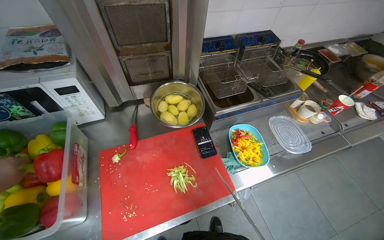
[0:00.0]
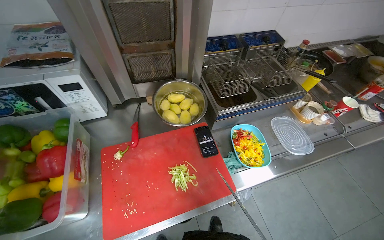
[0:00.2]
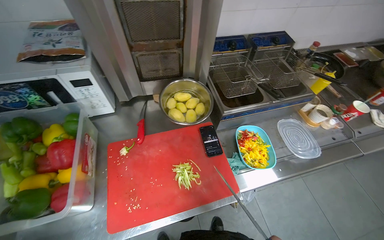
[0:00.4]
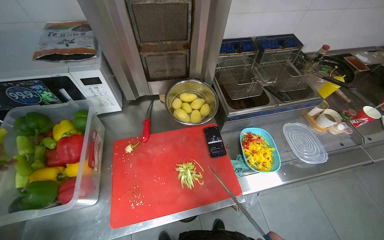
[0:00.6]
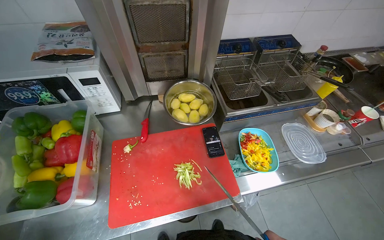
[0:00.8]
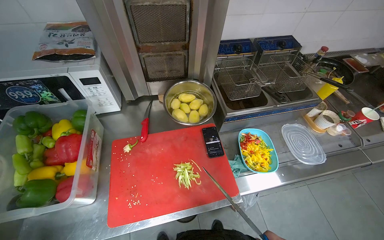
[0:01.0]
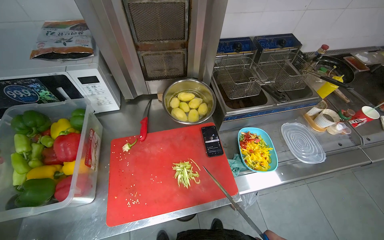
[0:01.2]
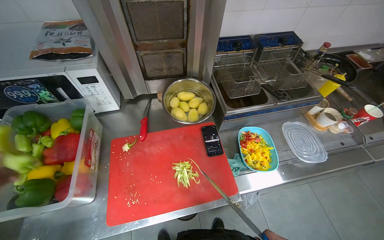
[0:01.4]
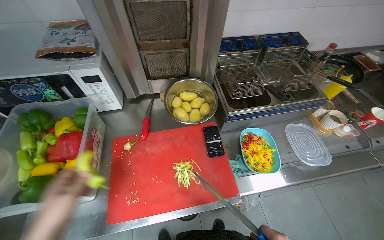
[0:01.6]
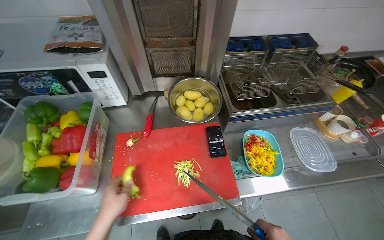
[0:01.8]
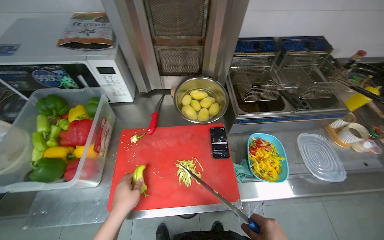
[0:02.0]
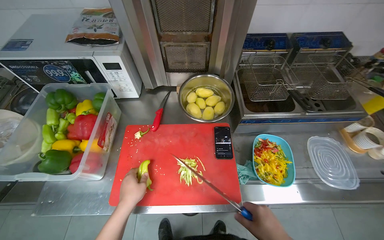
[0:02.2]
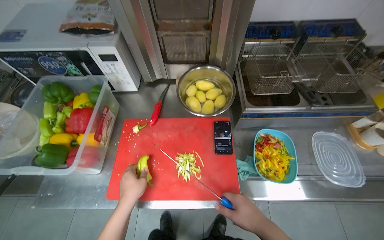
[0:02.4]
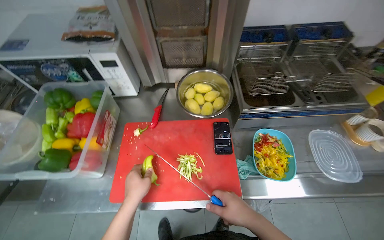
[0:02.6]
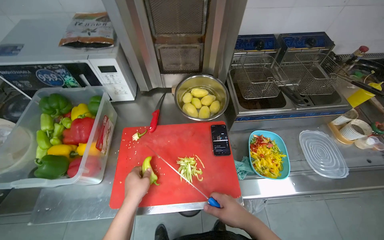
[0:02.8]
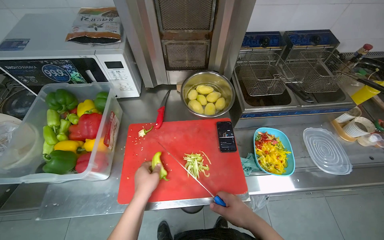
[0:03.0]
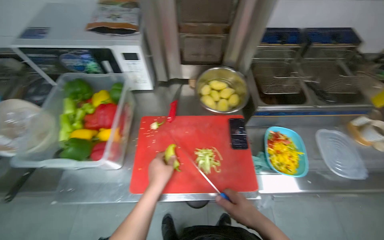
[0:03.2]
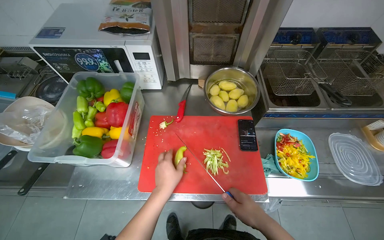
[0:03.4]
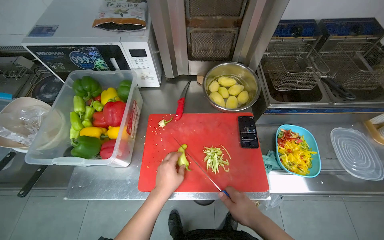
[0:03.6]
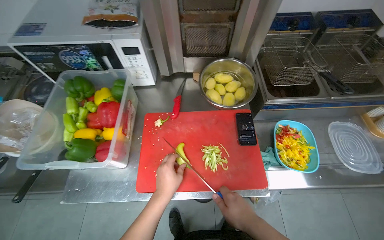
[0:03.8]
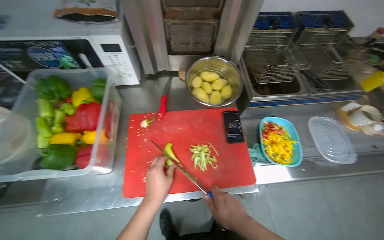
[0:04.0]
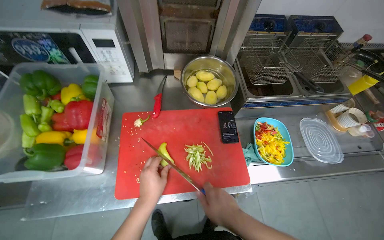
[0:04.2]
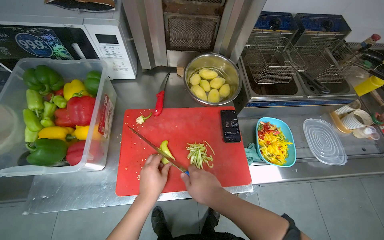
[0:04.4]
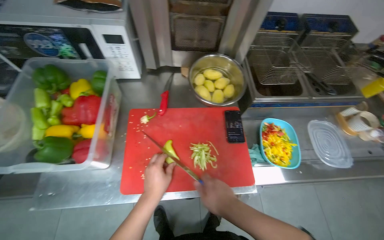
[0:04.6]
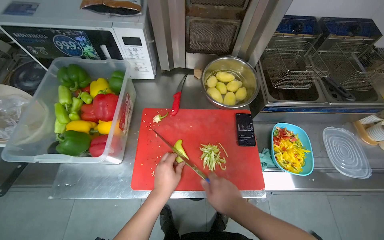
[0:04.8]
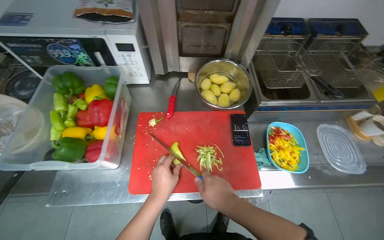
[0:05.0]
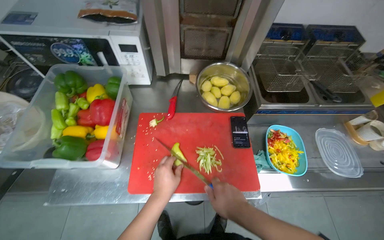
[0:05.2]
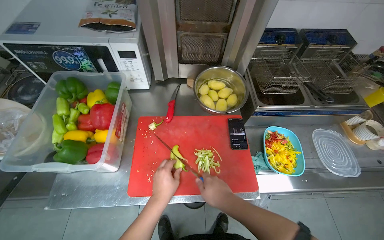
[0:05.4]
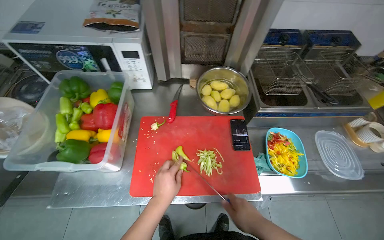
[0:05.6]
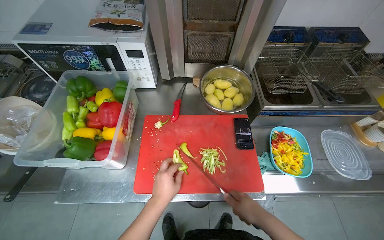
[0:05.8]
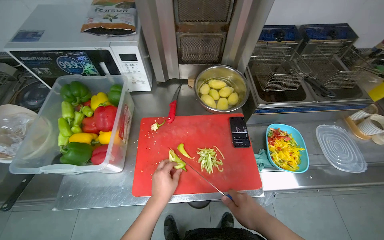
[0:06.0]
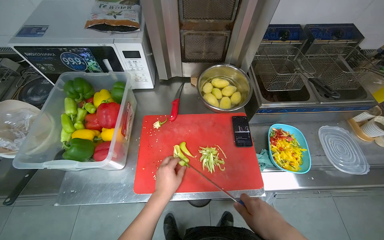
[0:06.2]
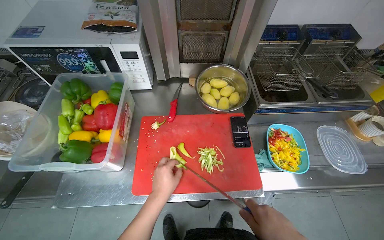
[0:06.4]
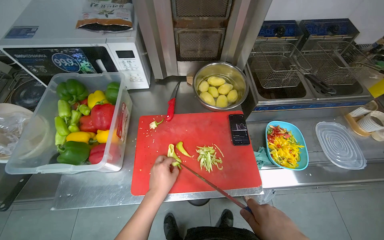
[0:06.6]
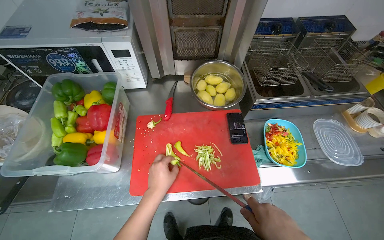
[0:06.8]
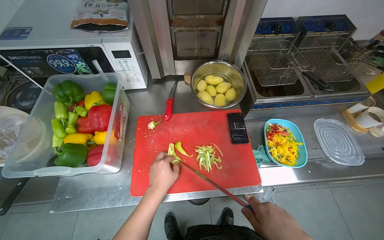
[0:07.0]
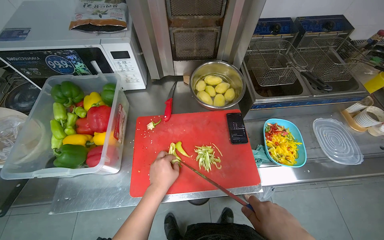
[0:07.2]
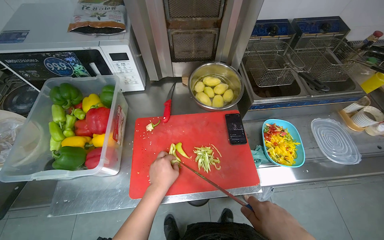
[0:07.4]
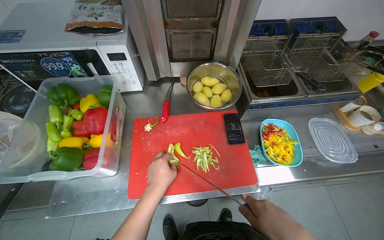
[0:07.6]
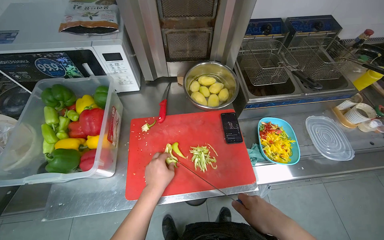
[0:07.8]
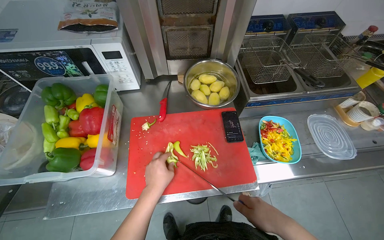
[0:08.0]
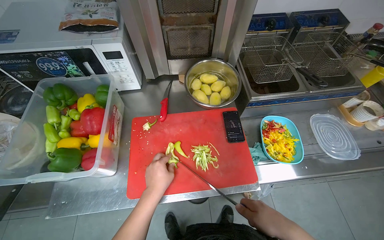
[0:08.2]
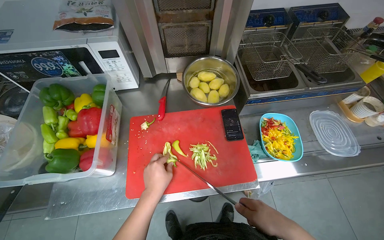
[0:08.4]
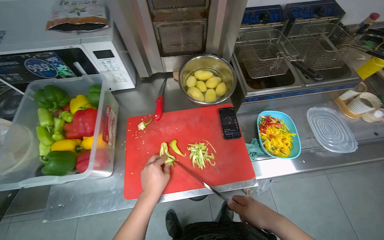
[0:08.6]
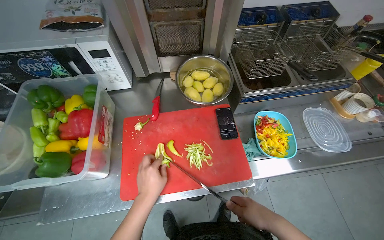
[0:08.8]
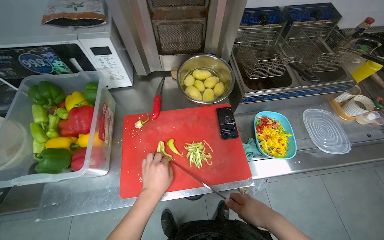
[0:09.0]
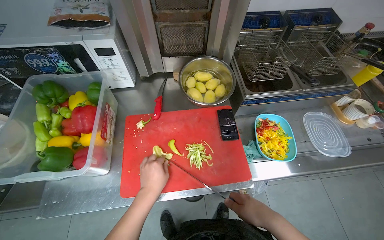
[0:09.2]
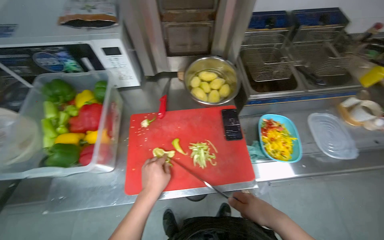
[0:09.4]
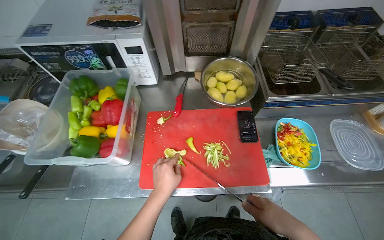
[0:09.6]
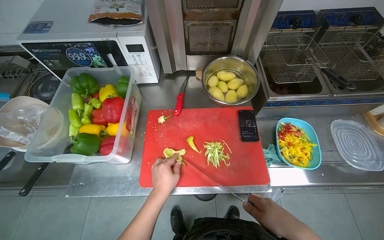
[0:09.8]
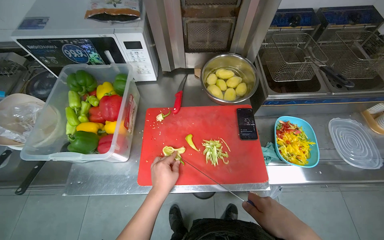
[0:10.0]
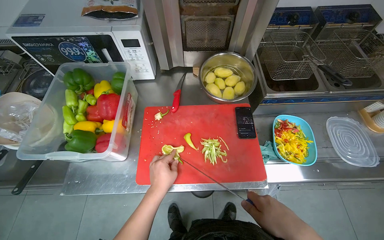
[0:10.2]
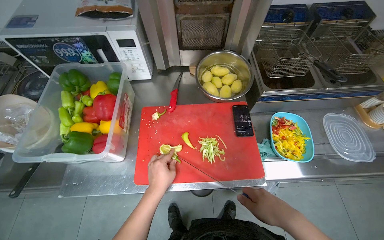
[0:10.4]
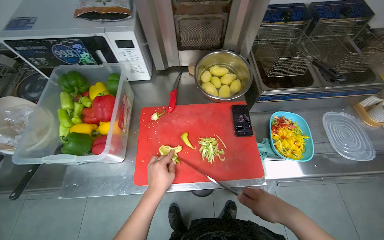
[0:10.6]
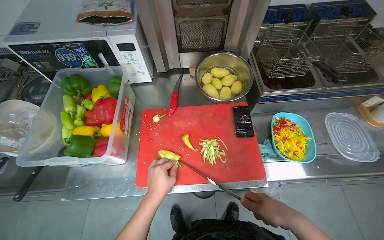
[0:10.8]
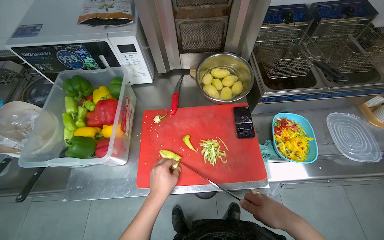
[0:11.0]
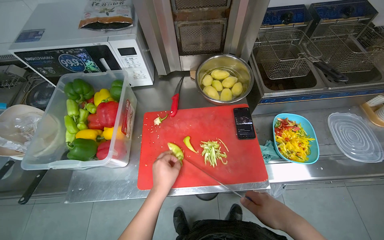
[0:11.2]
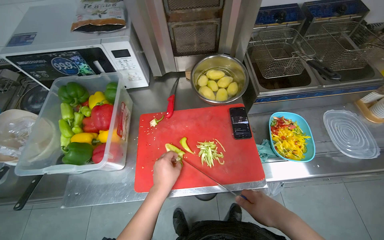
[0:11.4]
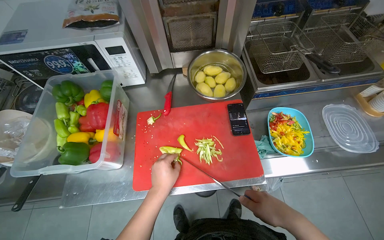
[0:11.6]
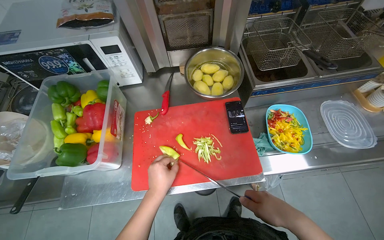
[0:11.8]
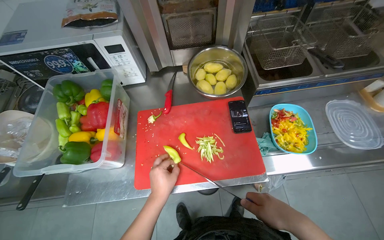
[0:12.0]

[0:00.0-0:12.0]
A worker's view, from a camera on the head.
Job: preparing food.
The whole recording: Cutting bell peppers. The worker cuts bell peppers into strips on a red cutting board and transfers them to a container.
0:01.6 to 0:03.0: The left hand shifts approximately 15 cm to the right.
0:03.0 to 0:04.4: The right hand heads to the left, covering roughly 10 cm.
0:04.4 to 0:06.0: The right hand shifts some 10 cm to the right.
0:09.0 to 0:12.0: The hands stay close to where they were, moving slightly.

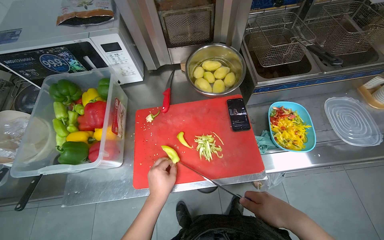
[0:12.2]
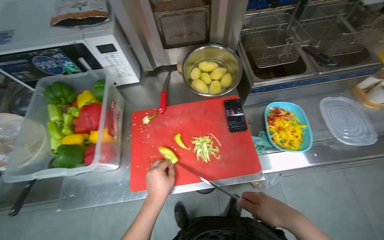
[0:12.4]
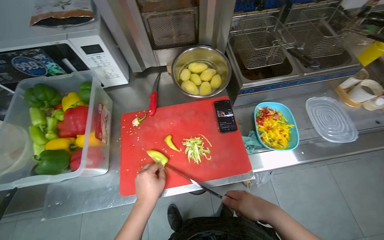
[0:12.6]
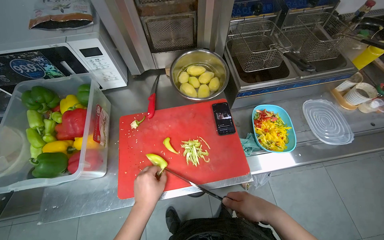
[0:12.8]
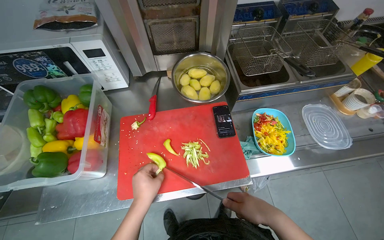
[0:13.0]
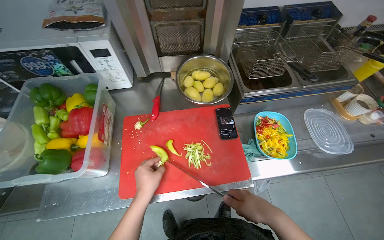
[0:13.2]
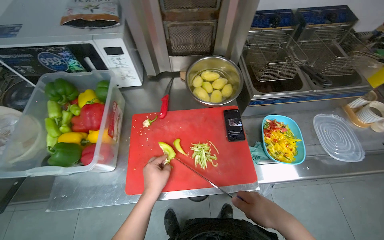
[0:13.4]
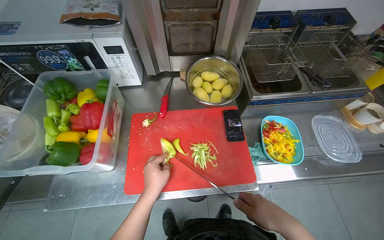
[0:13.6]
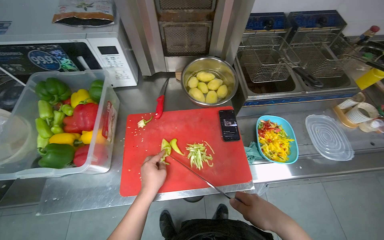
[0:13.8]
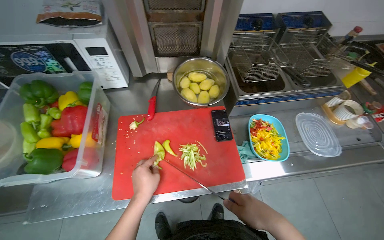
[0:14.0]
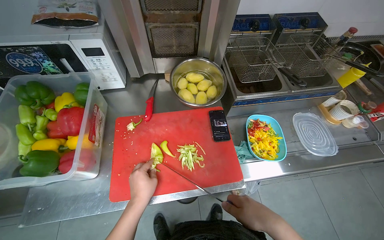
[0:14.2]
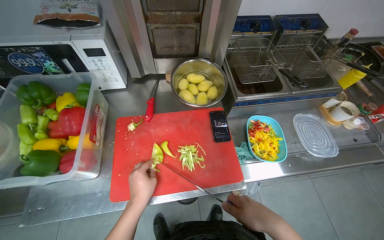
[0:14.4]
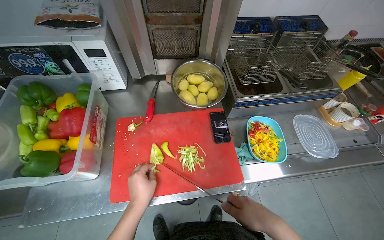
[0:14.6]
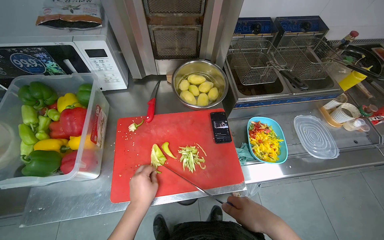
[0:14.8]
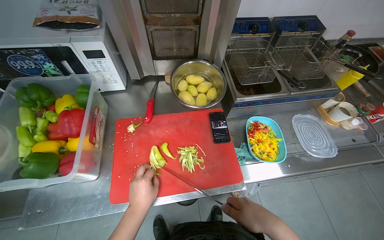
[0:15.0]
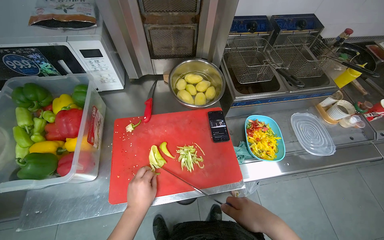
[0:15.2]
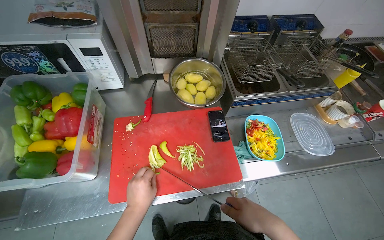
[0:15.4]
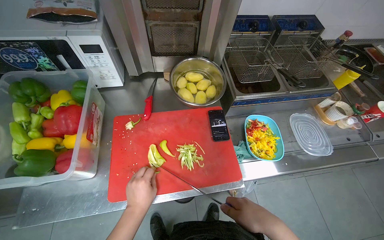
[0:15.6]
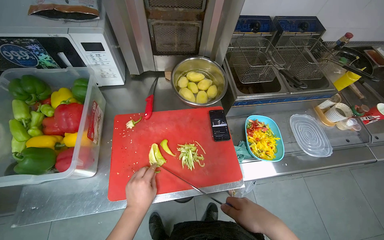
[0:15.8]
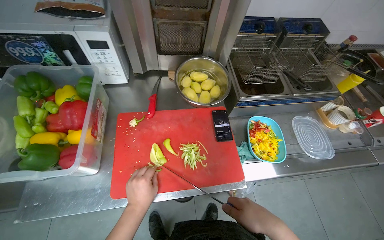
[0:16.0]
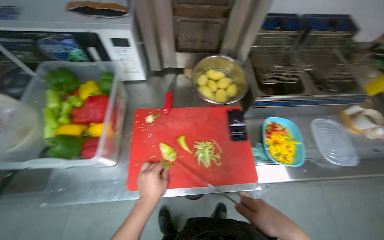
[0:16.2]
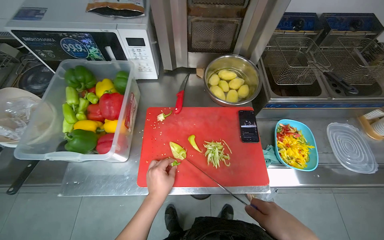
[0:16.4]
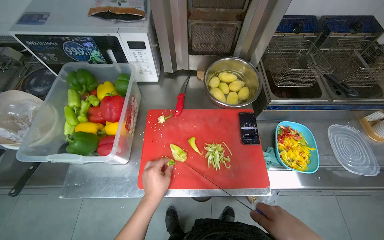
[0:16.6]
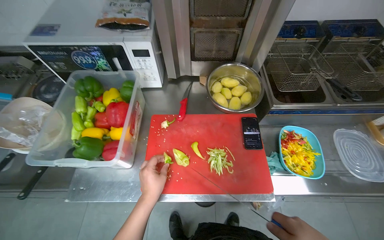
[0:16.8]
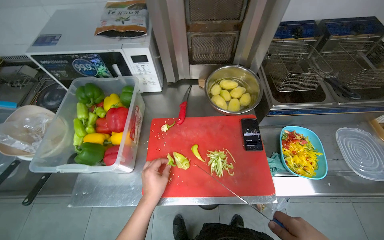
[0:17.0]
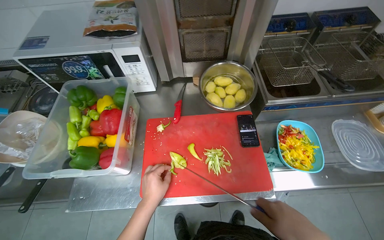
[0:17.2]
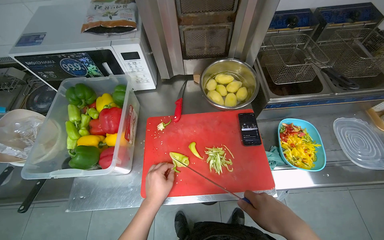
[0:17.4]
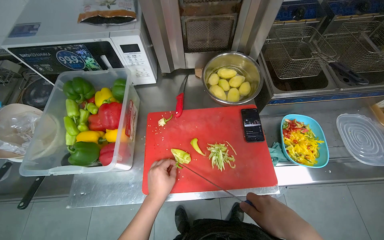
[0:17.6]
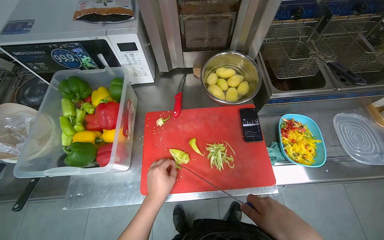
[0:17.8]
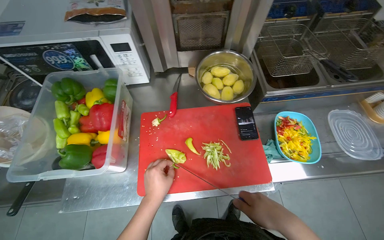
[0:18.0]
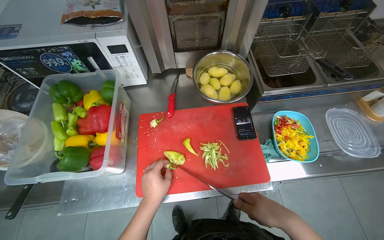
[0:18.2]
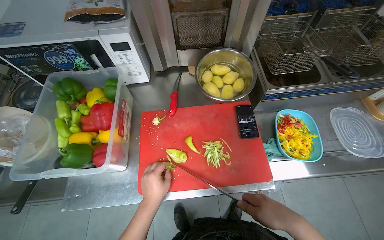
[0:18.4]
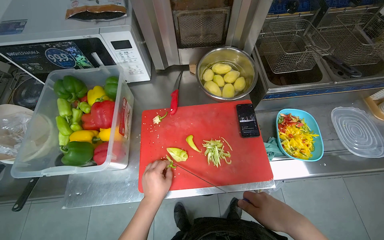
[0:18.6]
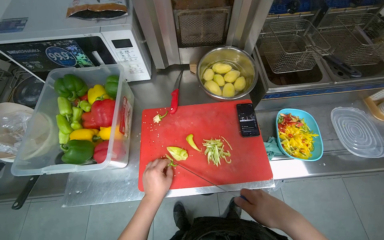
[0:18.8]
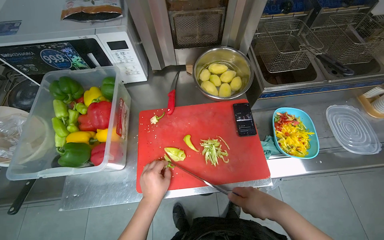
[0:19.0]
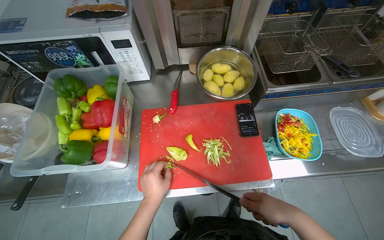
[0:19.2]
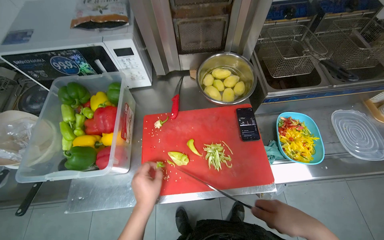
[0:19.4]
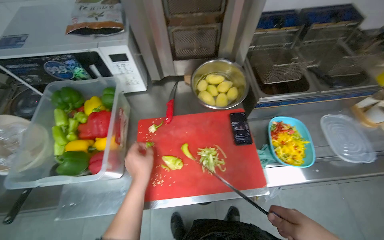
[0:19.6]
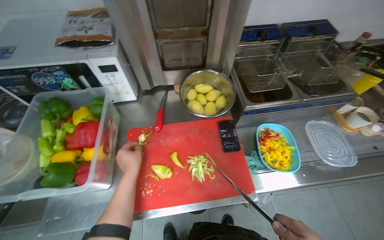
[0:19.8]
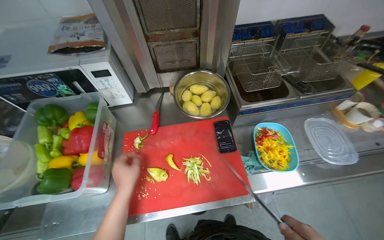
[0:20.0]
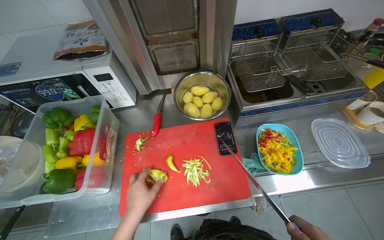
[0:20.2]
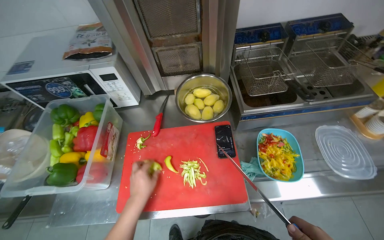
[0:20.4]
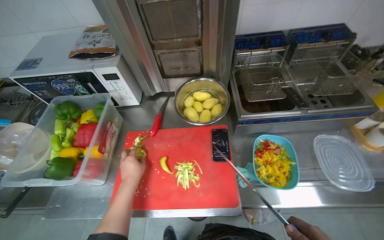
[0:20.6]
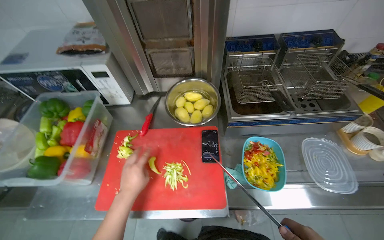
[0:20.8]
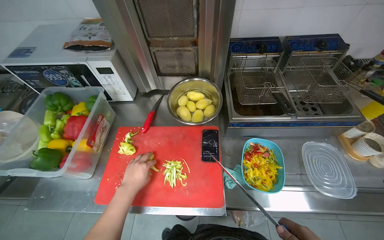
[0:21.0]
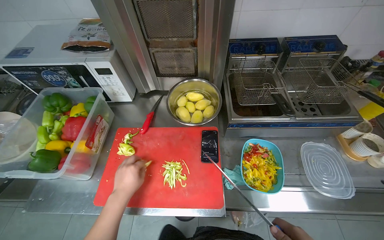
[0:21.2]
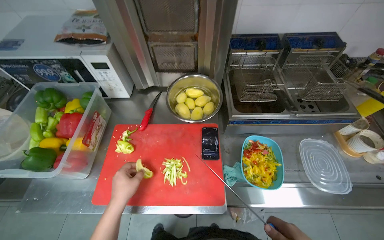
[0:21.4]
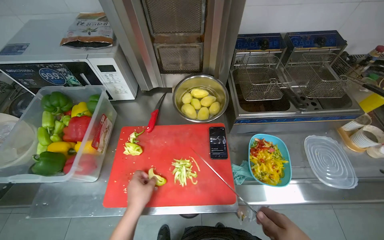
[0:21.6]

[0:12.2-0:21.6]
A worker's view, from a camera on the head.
Job: preparing food.
The whole recording: Cutting bell peppers. The worker cuts bell peppers into strips on a red cutting board and transfers them to a container.
0:12.2 to 0:15.4: The hands are busy where they are.
